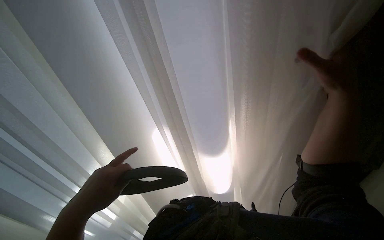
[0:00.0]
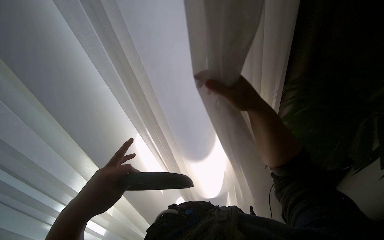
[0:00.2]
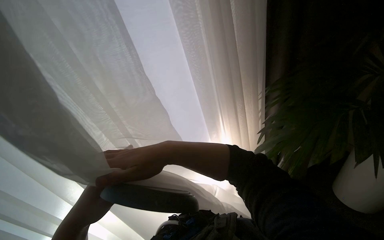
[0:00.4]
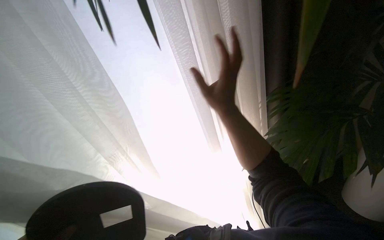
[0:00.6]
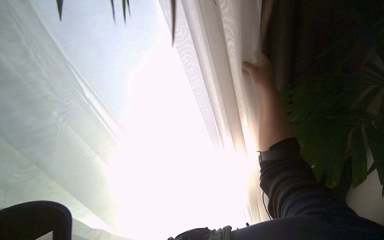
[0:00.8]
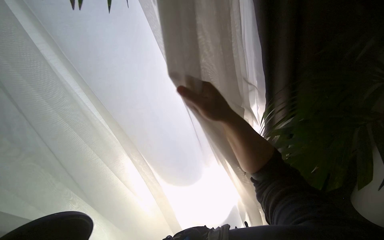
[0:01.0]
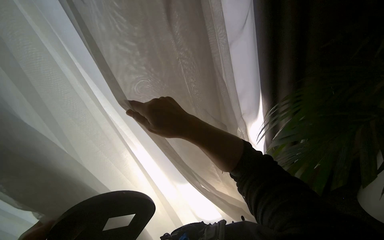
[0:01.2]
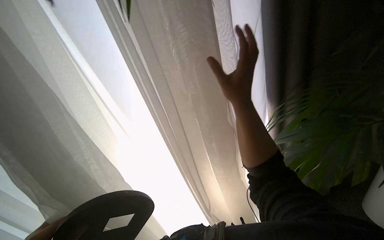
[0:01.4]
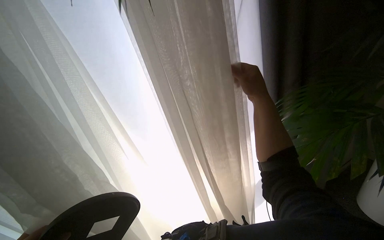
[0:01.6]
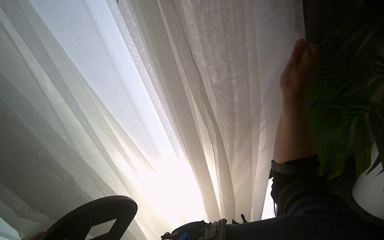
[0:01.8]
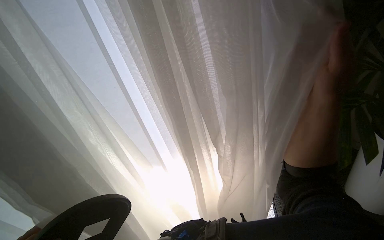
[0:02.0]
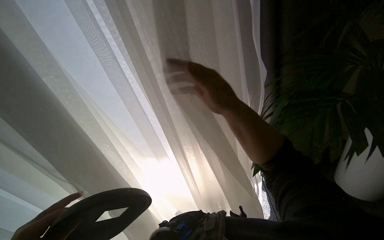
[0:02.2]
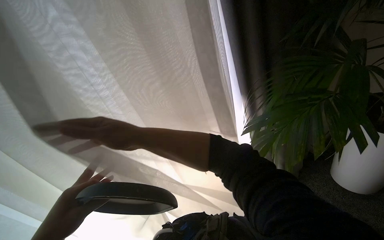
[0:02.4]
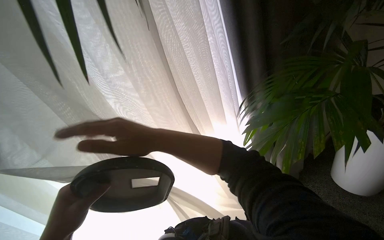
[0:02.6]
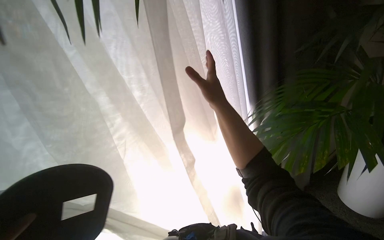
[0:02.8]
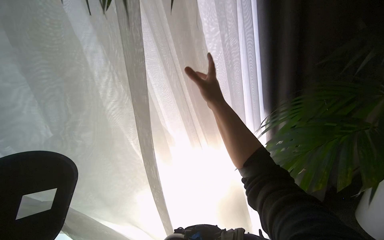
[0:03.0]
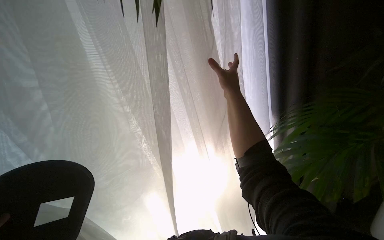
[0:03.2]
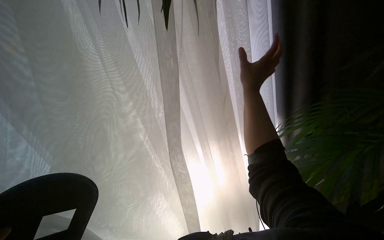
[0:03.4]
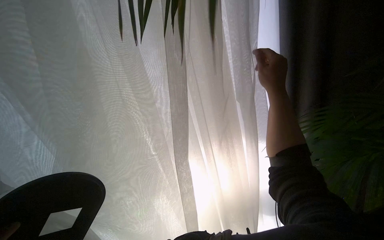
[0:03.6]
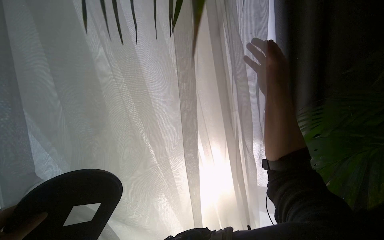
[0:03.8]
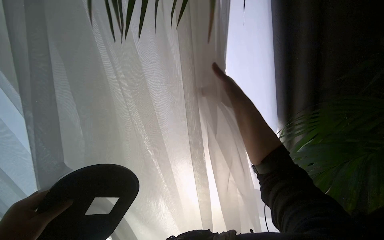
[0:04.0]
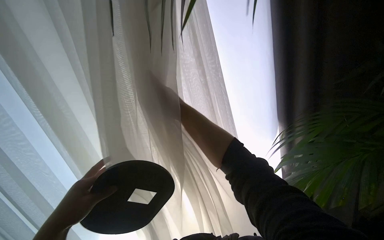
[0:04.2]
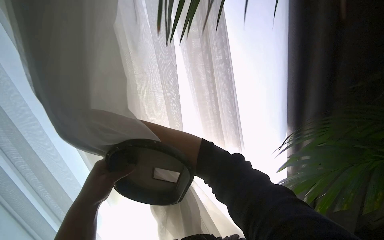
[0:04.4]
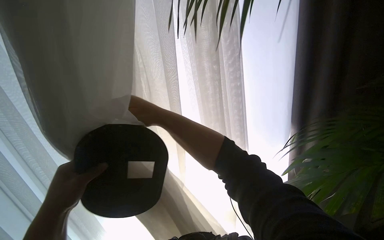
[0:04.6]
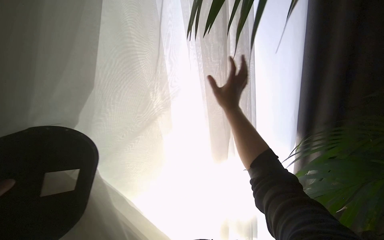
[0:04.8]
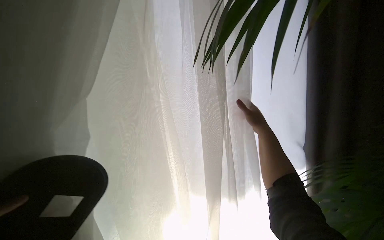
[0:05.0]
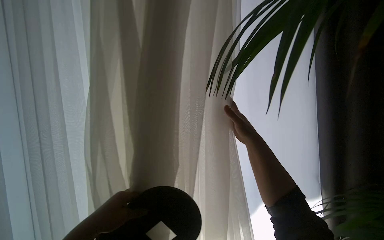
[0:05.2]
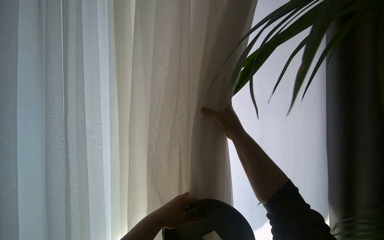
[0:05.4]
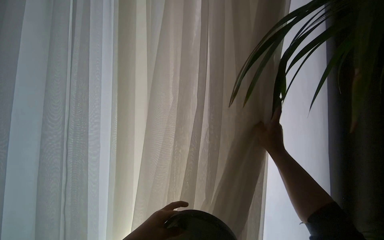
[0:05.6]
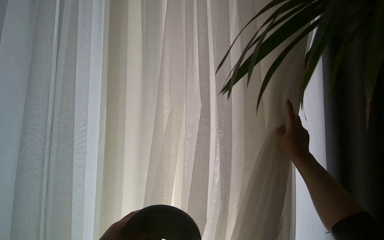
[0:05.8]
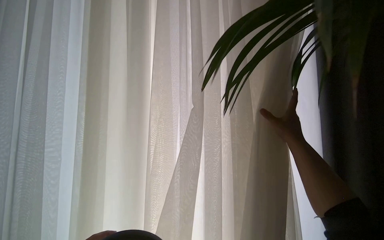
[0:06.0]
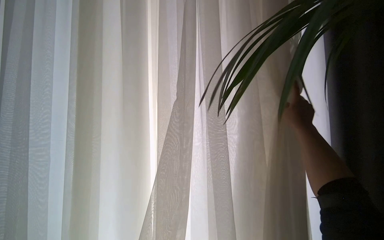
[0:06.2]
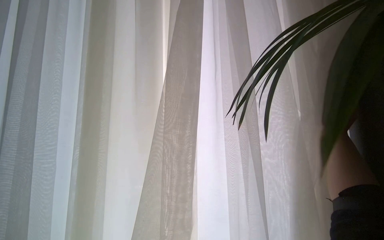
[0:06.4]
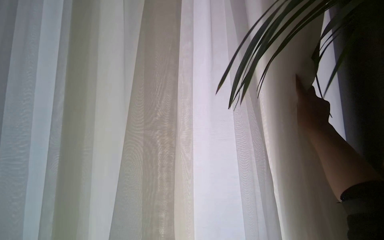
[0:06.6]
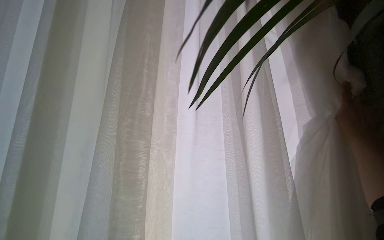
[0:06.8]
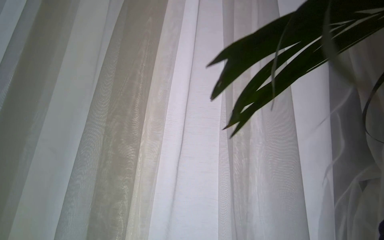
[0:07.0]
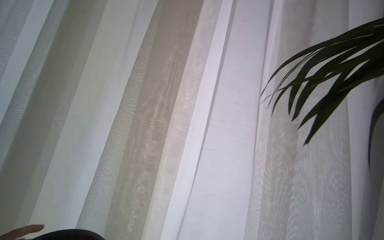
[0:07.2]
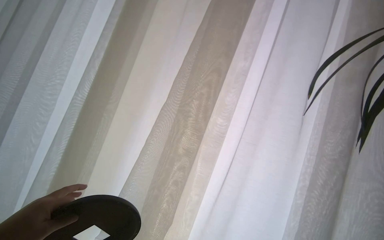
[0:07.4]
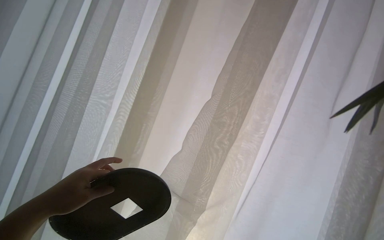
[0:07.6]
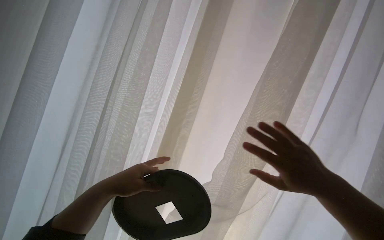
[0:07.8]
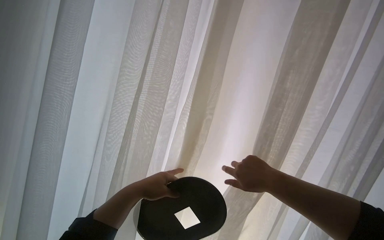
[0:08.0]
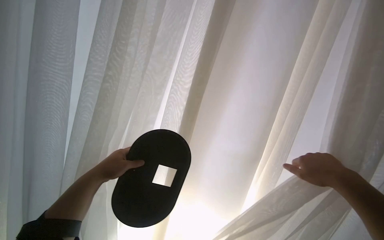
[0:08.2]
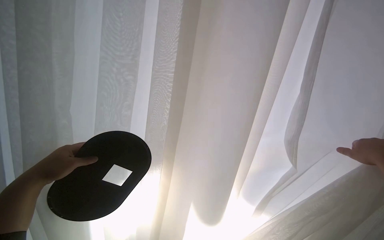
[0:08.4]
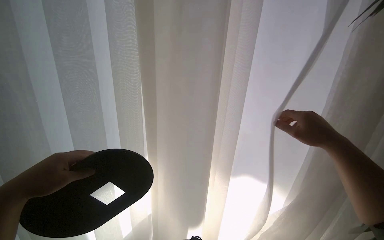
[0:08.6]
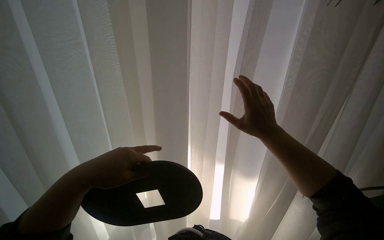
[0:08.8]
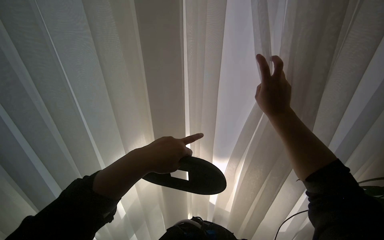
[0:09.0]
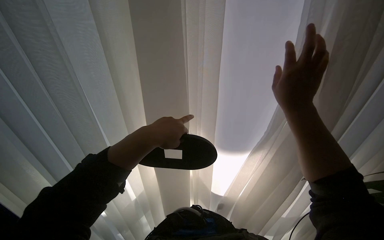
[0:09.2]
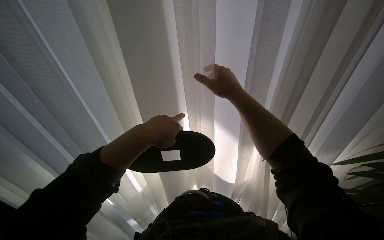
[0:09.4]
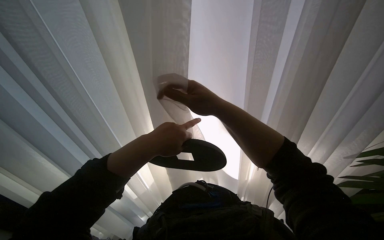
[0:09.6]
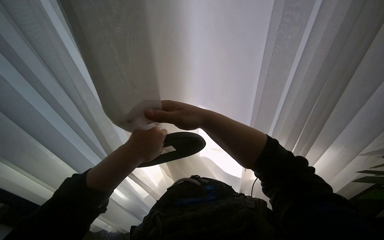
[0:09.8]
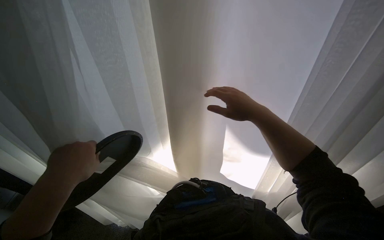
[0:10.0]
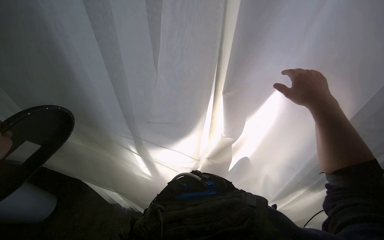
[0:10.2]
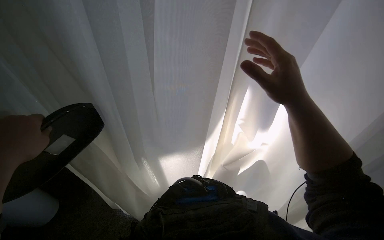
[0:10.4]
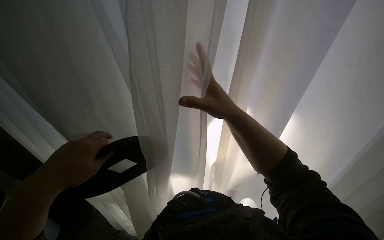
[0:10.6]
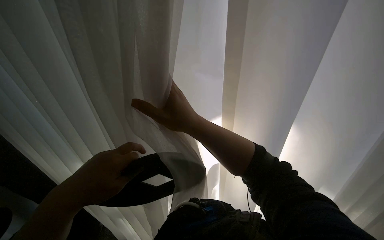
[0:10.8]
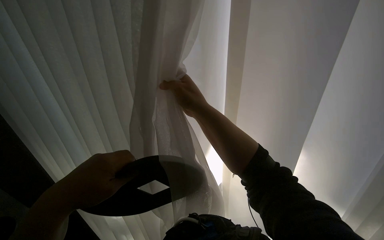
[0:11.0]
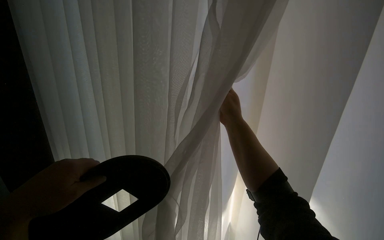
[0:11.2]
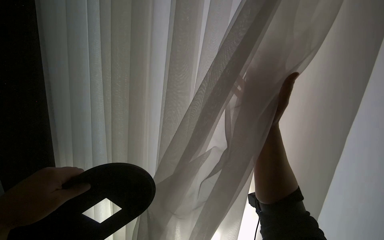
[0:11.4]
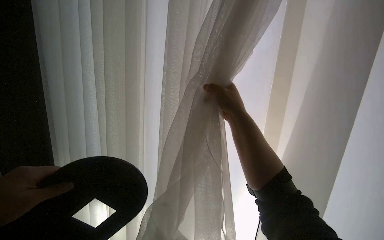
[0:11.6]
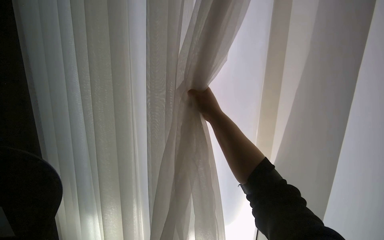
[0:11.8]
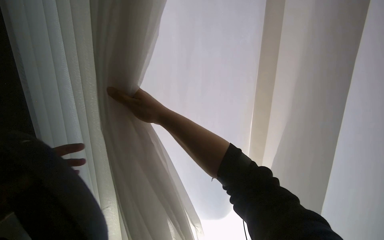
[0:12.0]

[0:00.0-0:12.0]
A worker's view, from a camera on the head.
Job: organizing items.
The whole recording: Adjusting window curtains. The worker adjusts the curtains on the window.
0:01.6 to 0:03.0: The right hand swings left and right, roughly 50 cm each way, with 2 reversals.
0:03.0 to 0:04.4: The right hand is displaced to the left and farther from the camera by some 20 cm.
0:04.4 to 0:06.0: The right hand goes left and right, approximately 40 cm each way, reversing 2 times.
0:07.6 to 0:09.0: The left hand moves left and right over roughly 25 cm, changing direction 2 times.
0:09.0 to 0:10.4: The right hand goes left and right, approximately 30 cm each way, reversing 2 times.
0:10.4 to 0:12.0: The right hand moves left and right over about 30 cm, changing direction 2 times.

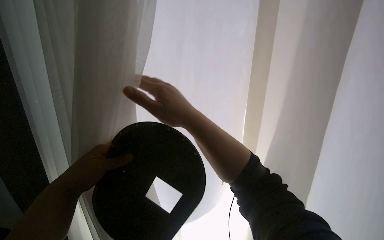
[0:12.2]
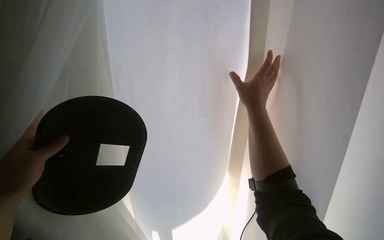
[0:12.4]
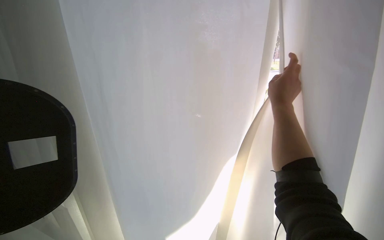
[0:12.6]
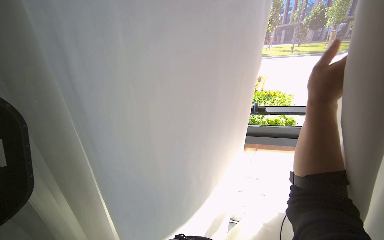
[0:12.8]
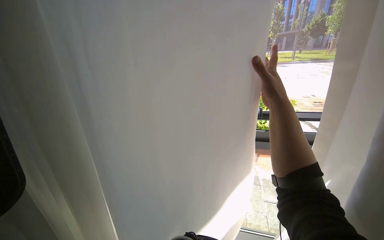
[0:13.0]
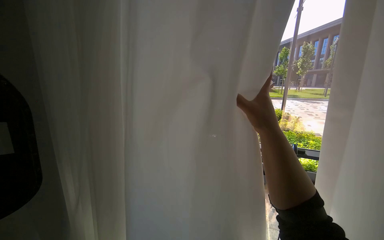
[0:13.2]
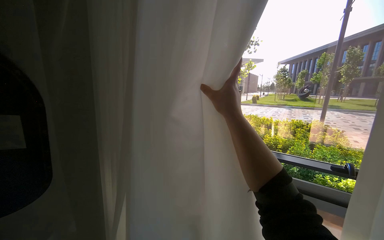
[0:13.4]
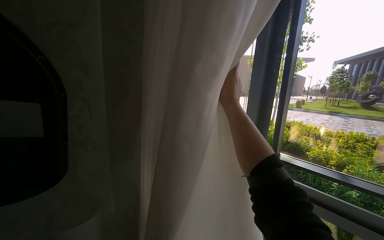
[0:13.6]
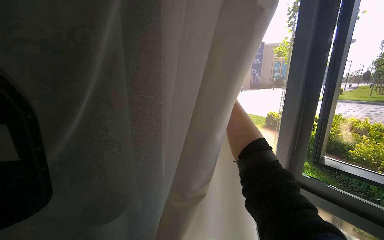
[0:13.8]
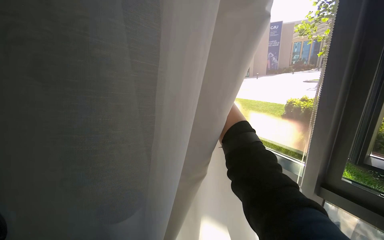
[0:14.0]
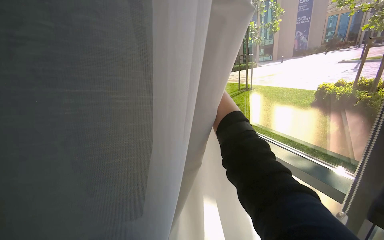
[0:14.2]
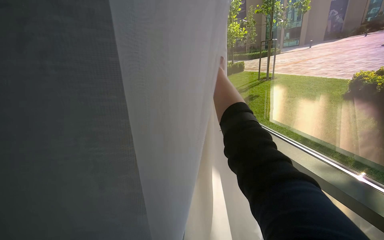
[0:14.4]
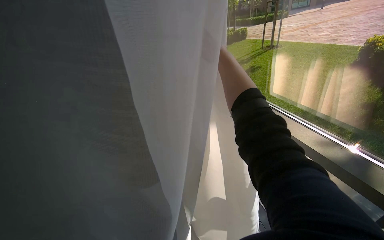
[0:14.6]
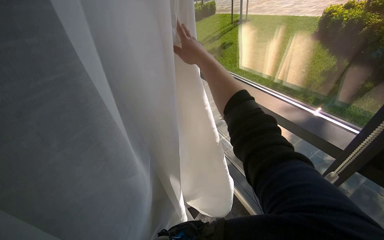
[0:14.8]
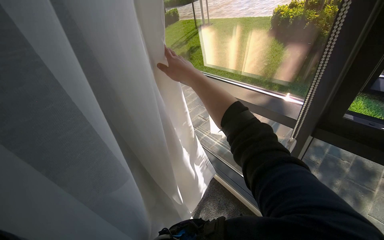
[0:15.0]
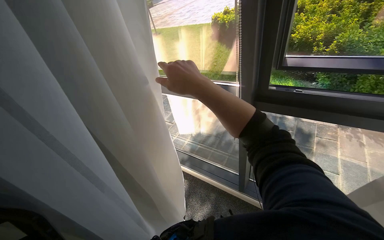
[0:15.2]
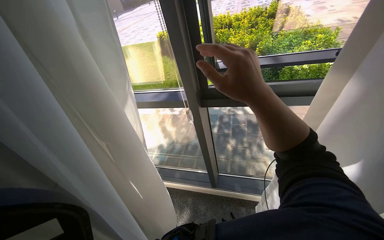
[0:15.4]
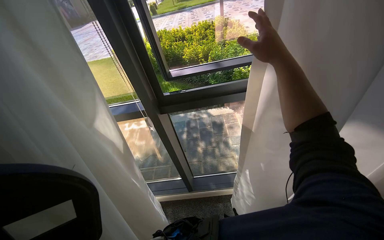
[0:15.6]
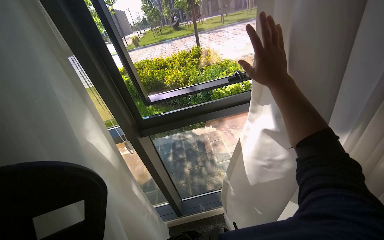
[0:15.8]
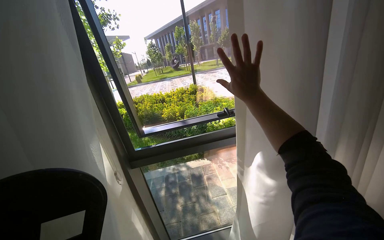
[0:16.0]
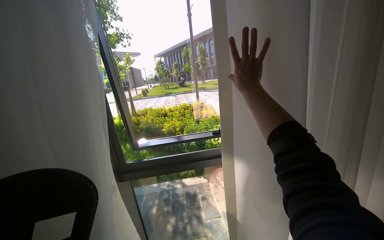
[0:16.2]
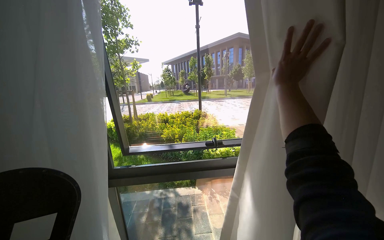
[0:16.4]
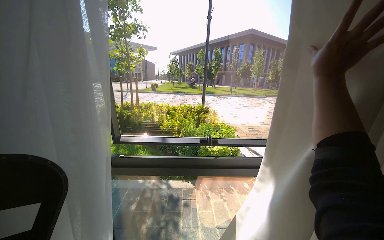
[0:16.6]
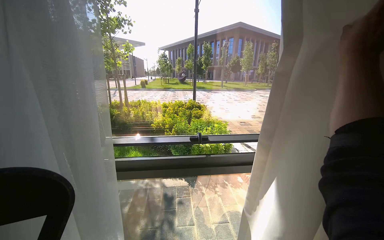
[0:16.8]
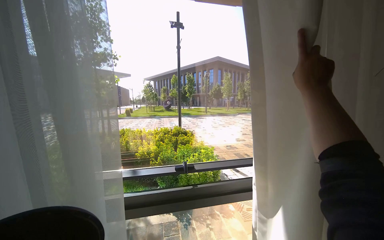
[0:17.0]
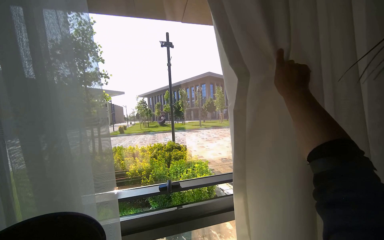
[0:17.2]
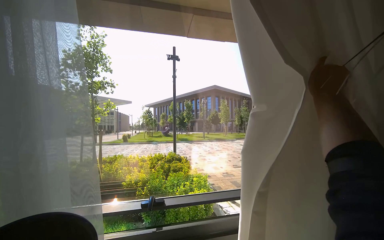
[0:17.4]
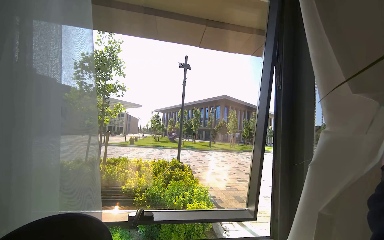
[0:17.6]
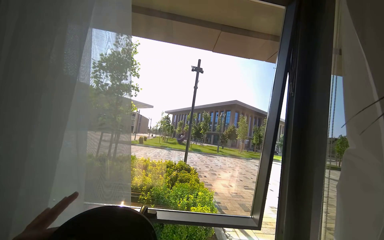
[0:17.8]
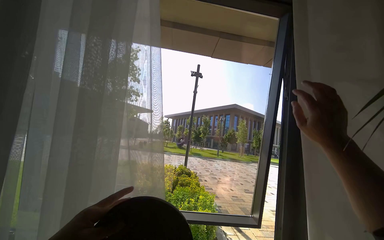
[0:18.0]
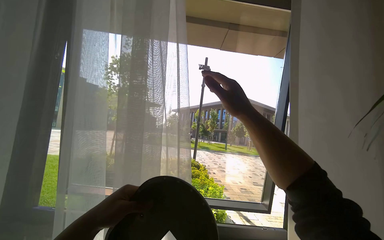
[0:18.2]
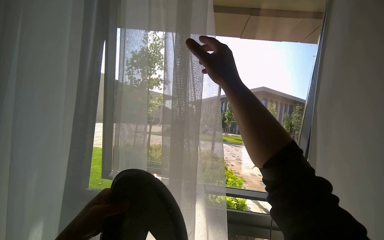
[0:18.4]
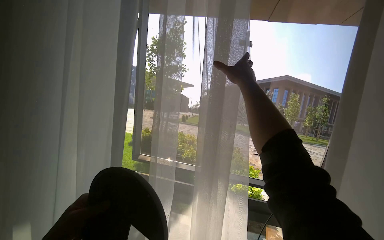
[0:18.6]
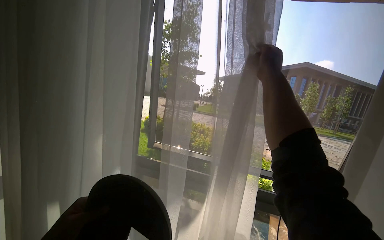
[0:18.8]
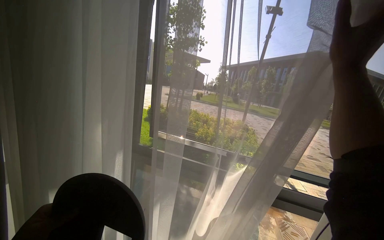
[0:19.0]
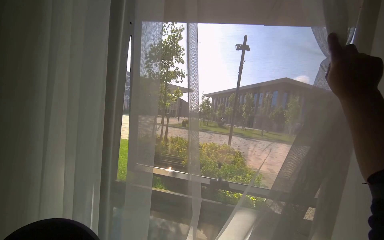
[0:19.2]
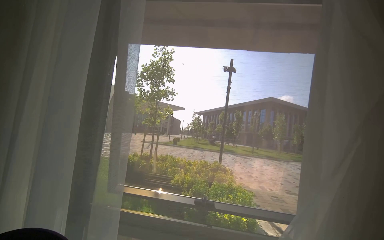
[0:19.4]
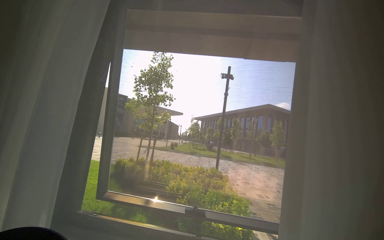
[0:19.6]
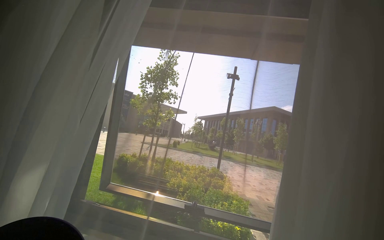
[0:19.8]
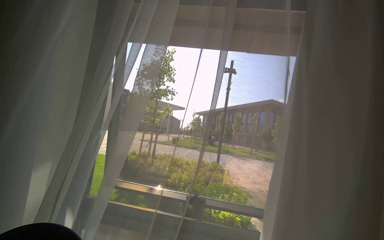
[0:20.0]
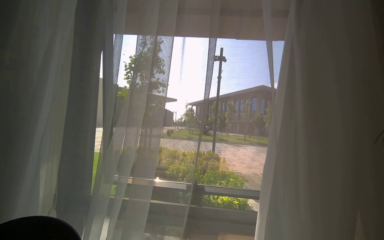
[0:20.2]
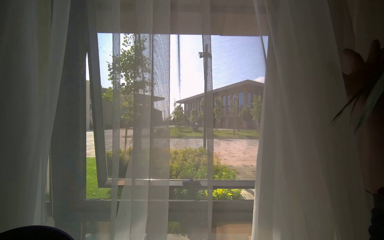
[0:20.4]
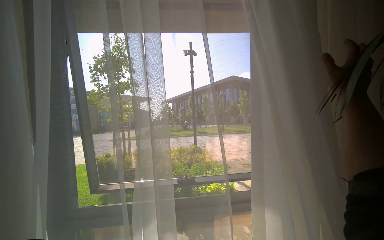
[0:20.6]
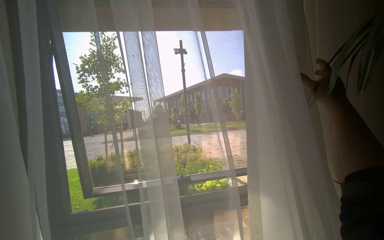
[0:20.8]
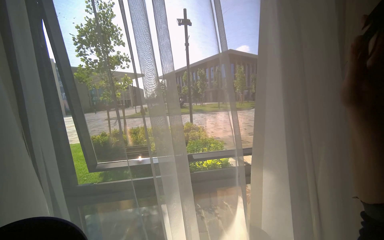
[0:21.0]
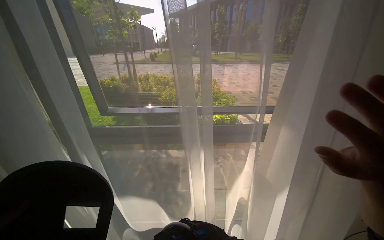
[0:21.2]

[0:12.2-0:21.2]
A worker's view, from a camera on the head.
Job: organizing items.
The whole recording: Adjusting window curtains. The worker adjusts the curtains on the window.
0:12.2 to 0:13.8: The right hand goes roughly 20 cm farther from the camera.
0:13.8 to 0:15.2: The camera pitches downward, by roughly 25 degrees. Everything in view rotates roughly 35 degrees counterclockwise.
0:15.2 to 0:16.6: The camera travels roughly 40 cm. The wearer's head swings approximately 30 degrees to the right. The view tilts approximately 35 degrees upward.
0:16.6 to 0:18.2: The view tips upward by some 20 degrees.
0:19.8 to 0:21.2: The view tips downward by approximately 35 degrees.
